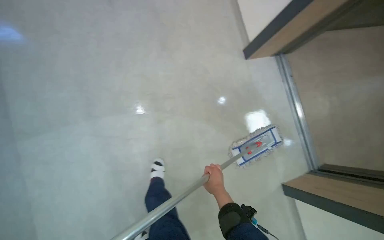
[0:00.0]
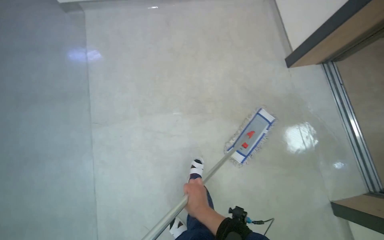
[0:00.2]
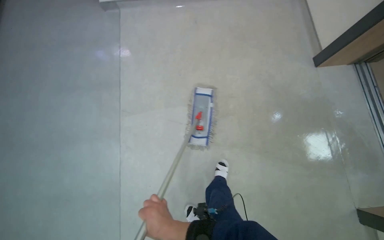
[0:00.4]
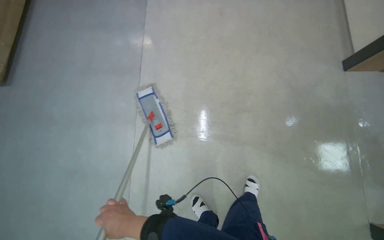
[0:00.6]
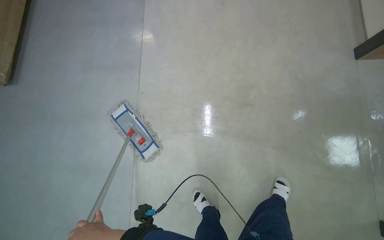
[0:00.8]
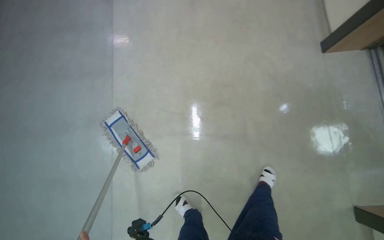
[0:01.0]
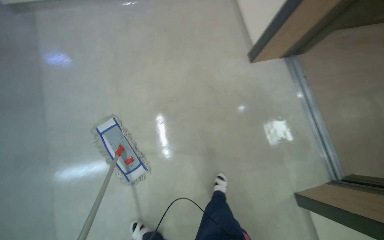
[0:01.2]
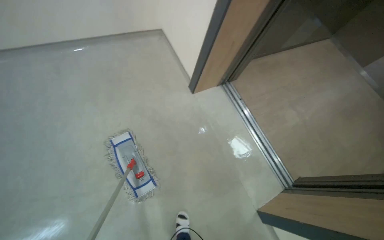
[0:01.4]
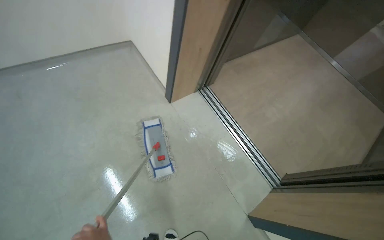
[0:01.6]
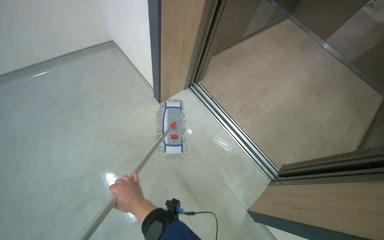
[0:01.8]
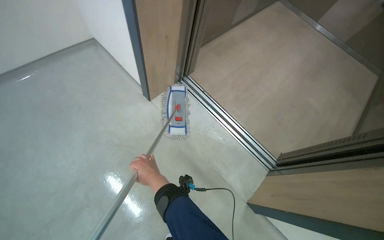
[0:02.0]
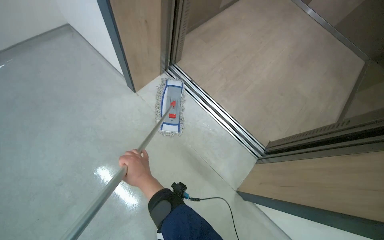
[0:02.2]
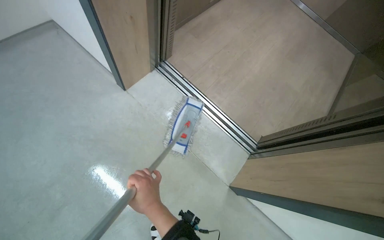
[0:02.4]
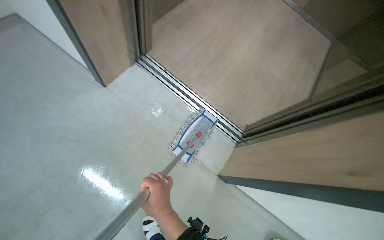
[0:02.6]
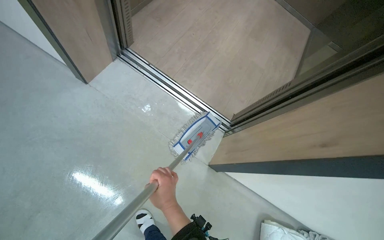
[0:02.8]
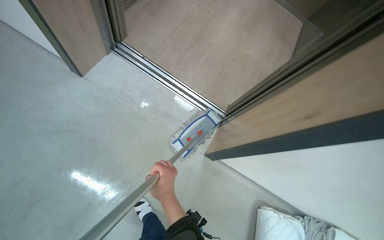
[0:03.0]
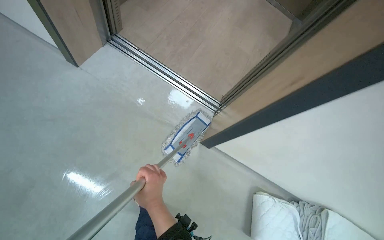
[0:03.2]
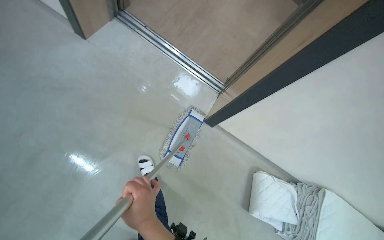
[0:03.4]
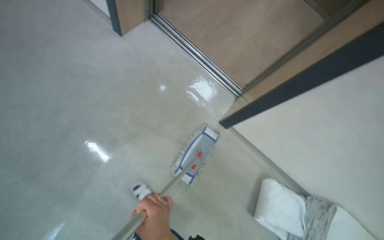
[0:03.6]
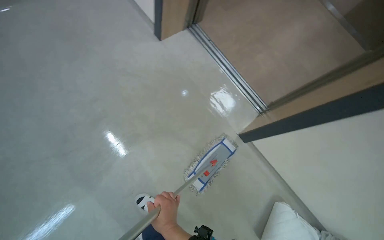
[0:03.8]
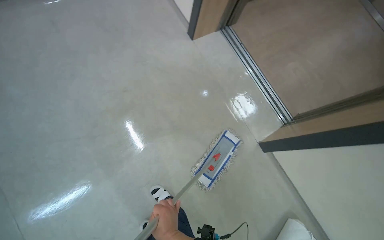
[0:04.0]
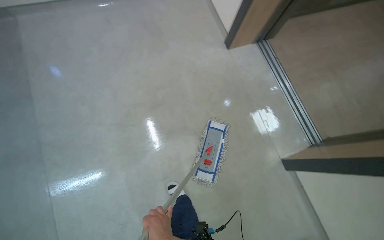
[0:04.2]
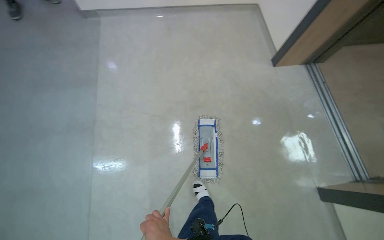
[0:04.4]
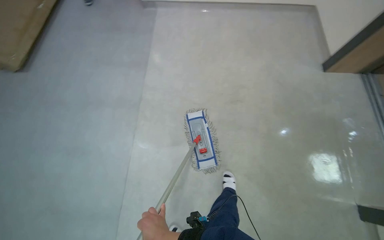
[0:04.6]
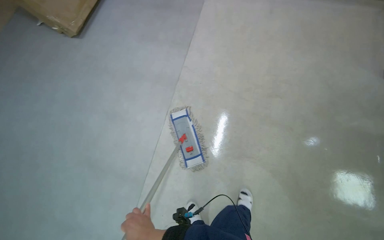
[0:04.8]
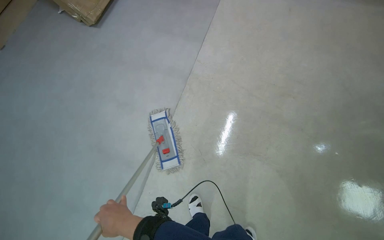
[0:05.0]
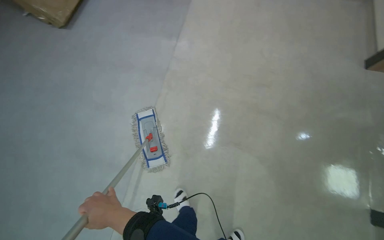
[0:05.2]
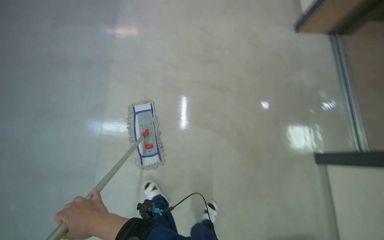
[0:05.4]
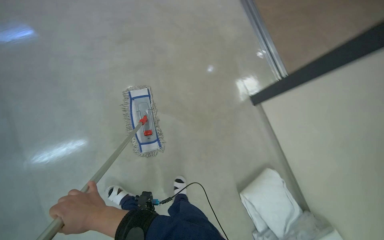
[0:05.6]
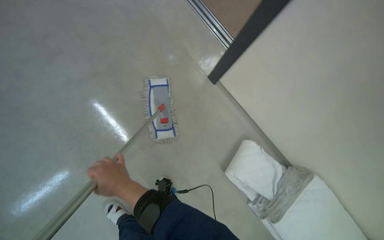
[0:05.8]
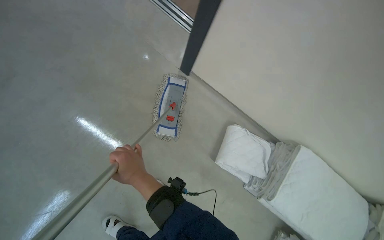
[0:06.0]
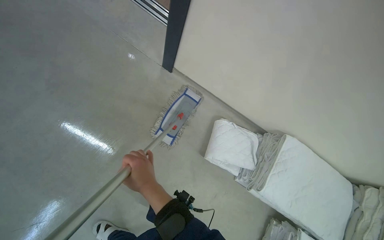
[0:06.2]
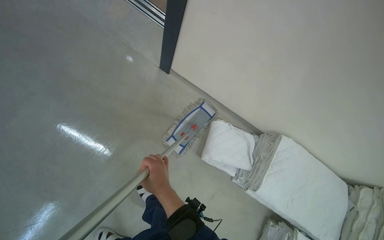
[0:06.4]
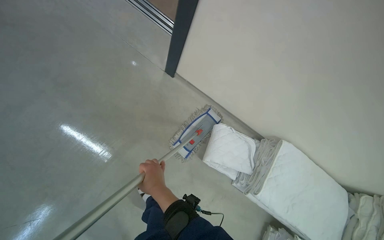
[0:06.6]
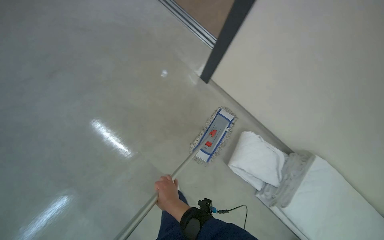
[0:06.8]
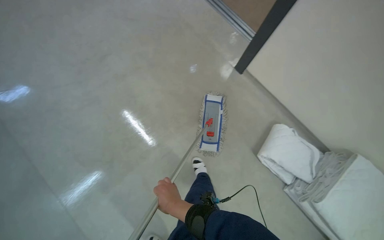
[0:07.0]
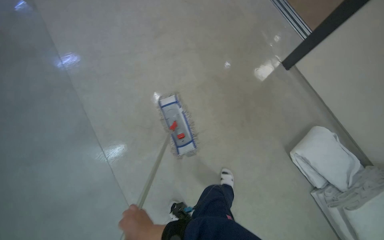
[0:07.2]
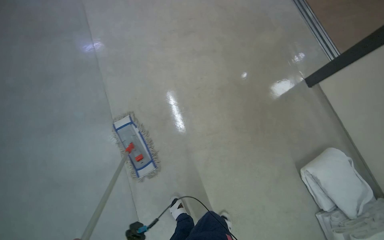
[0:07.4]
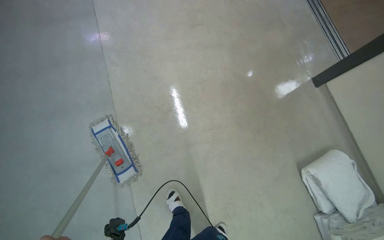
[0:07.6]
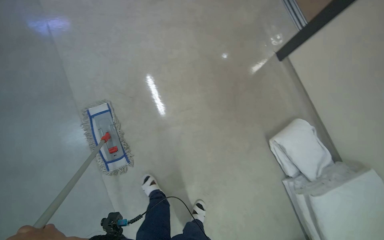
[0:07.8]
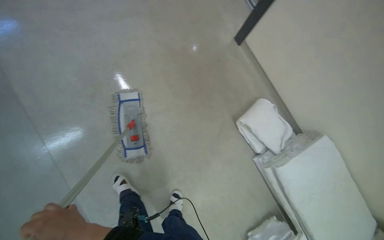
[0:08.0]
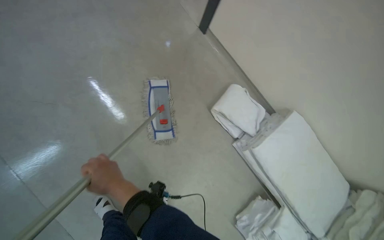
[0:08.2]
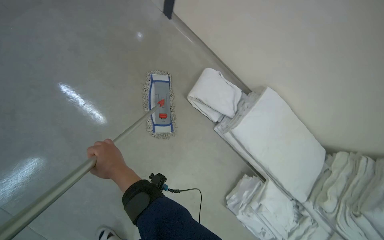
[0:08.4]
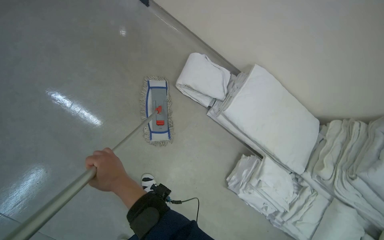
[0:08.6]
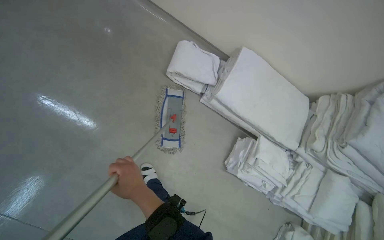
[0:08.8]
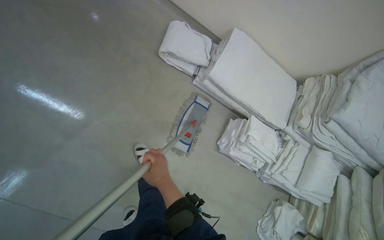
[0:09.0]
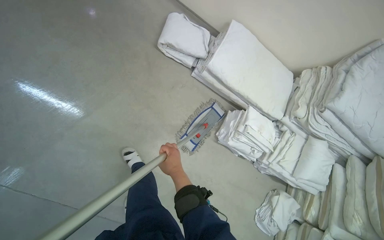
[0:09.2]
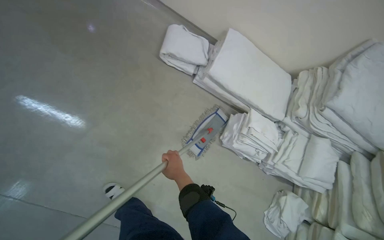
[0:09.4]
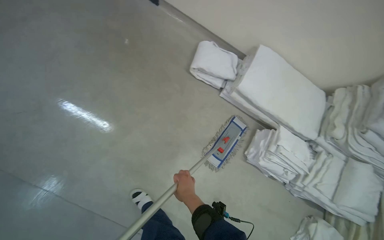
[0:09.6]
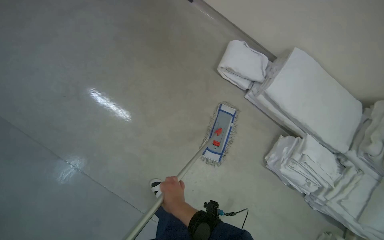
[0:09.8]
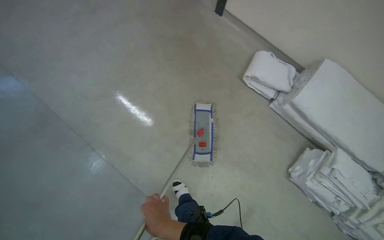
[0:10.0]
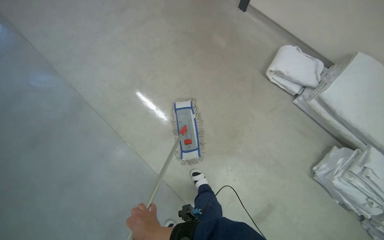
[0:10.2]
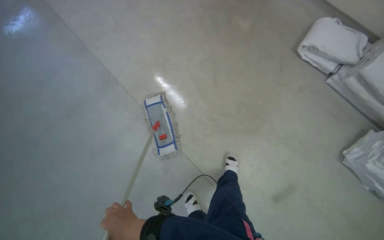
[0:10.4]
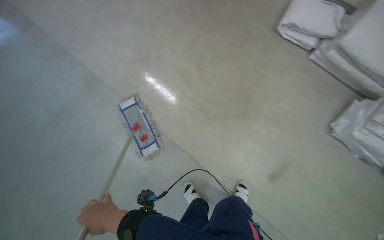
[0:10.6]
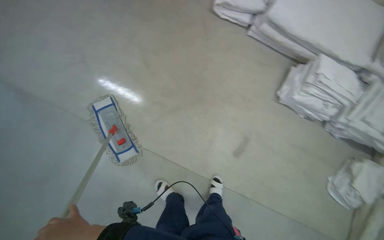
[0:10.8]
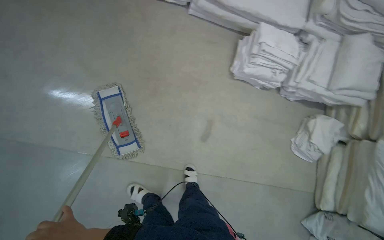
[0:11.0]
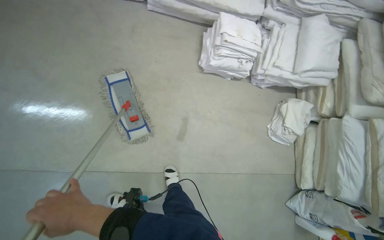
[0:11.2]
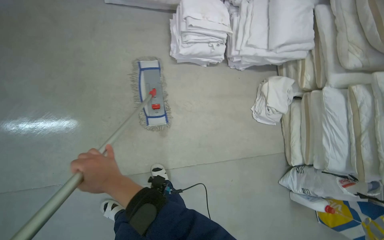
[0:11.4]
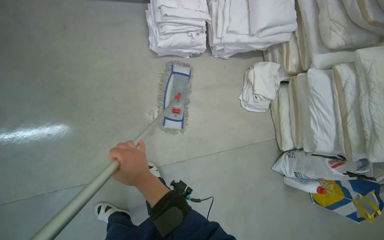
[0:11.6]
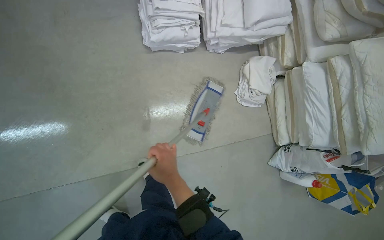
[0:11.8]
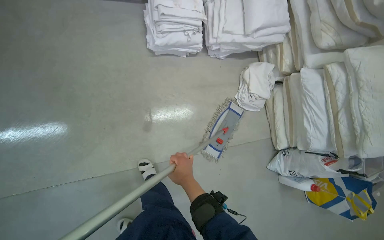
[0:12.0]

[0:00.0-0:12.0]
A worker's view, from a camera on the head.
Job: mopping floor.
The whole recording: Mopping hallway floor. The worker mops the hallway floor with a flat mop, periodically dipping and wringing it in a bucket.
0:00.0 to 0:01.6: The wearer looks some 20 degrees further upward.
0:01.6 to 0:03.0: The head rotates about 25 degrees to the right. The camera pitches downward, by about 15 degrees.
0:03.0 to 0:04.4: The head travels roughly 60 cm. The head rotates approximately 55 degrees to the left.
0:04.4 to 0:06.0: The wearer's head swings about 25 degrees to the right.
0:06.0 to 0:07.6: The wearer moves some 60 cm. The wearer's head swings about 40 degrees to the left.
0:07.6 to 0:09.0: The head travels approximately 50 cm. The wearer looks some 50 degrees further to the right. The wearer looks about 15 degrees further downward.
0:09.0 to 0:10.4: The camera is carried about 50 cm. The head rotates about 30 degrees to the left.

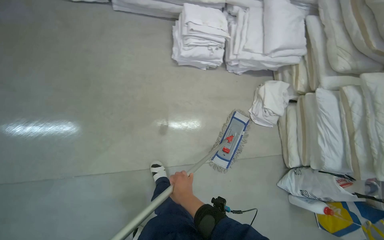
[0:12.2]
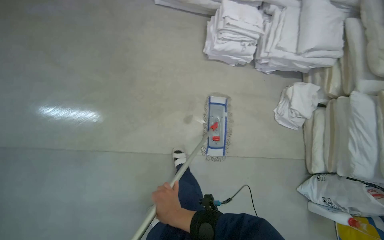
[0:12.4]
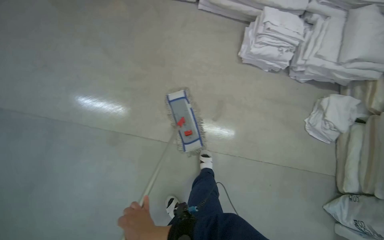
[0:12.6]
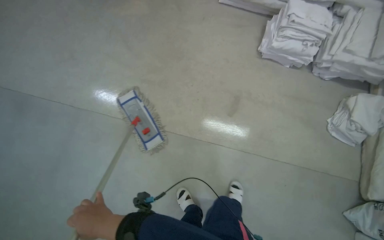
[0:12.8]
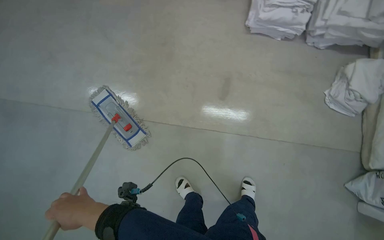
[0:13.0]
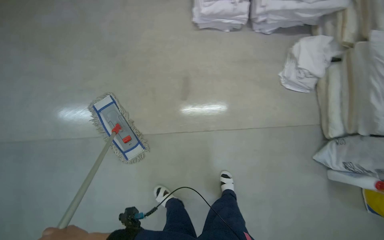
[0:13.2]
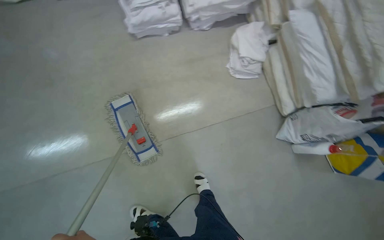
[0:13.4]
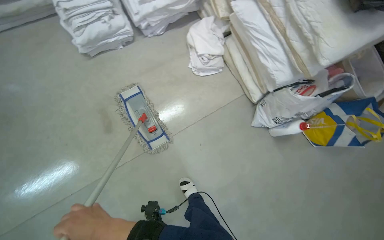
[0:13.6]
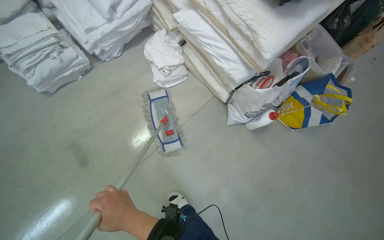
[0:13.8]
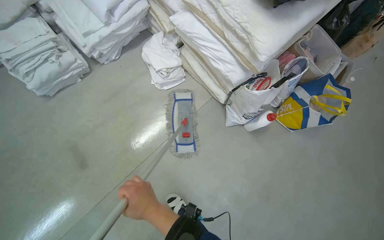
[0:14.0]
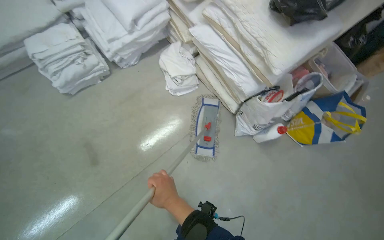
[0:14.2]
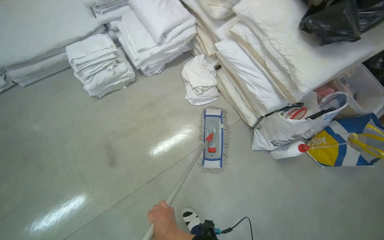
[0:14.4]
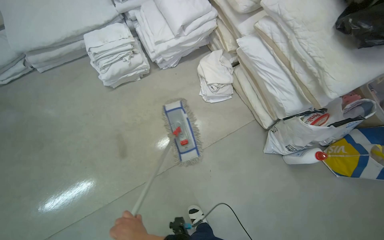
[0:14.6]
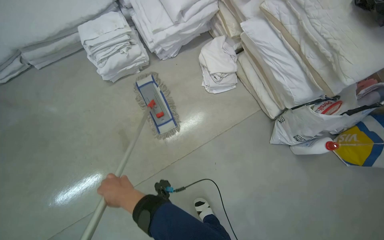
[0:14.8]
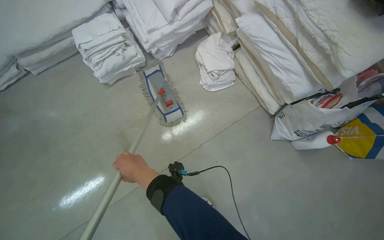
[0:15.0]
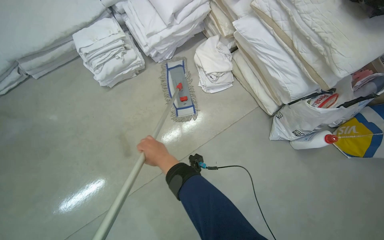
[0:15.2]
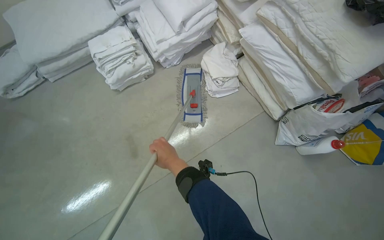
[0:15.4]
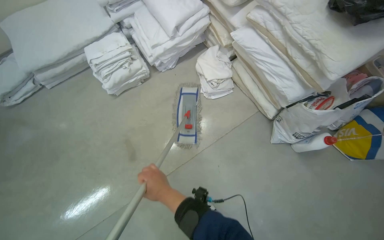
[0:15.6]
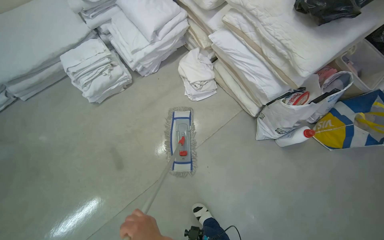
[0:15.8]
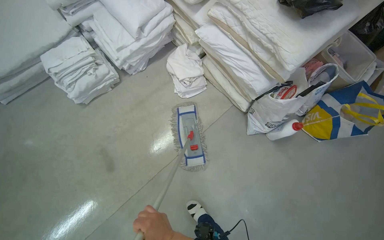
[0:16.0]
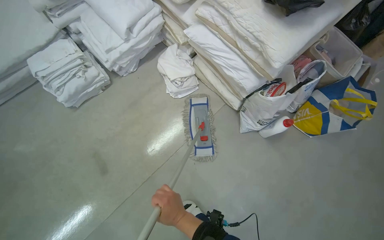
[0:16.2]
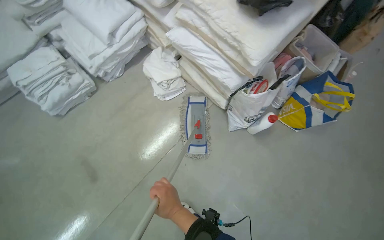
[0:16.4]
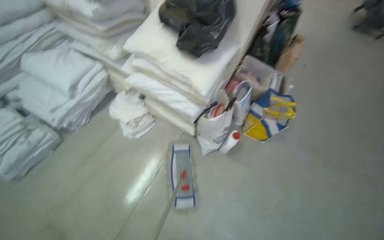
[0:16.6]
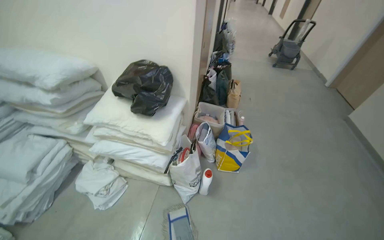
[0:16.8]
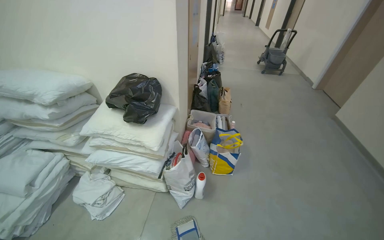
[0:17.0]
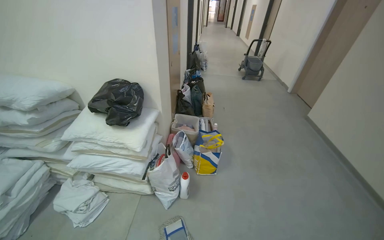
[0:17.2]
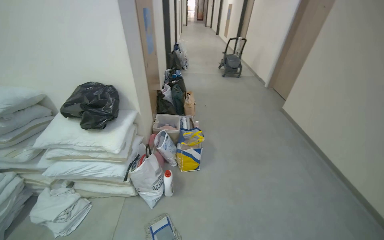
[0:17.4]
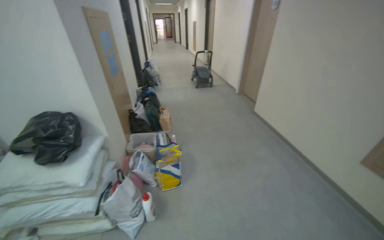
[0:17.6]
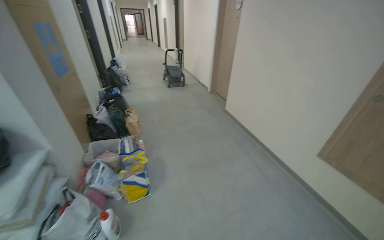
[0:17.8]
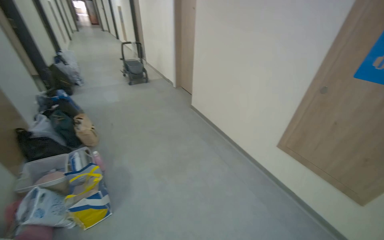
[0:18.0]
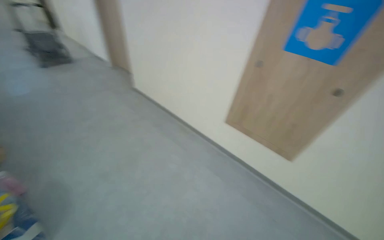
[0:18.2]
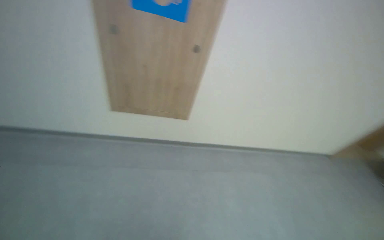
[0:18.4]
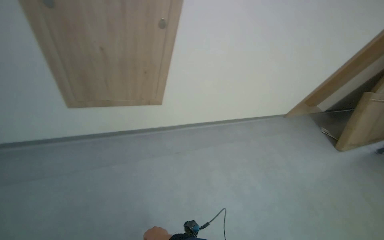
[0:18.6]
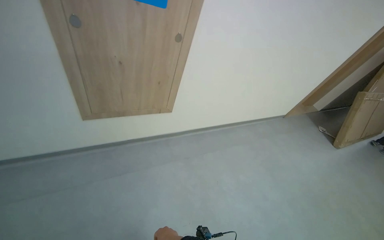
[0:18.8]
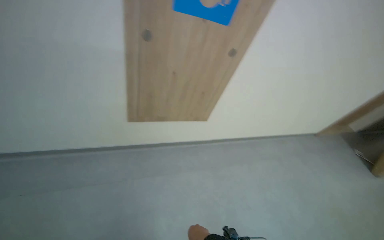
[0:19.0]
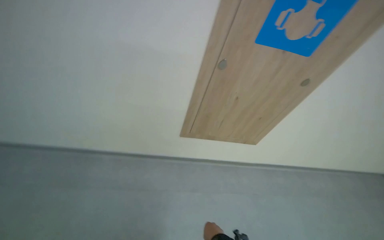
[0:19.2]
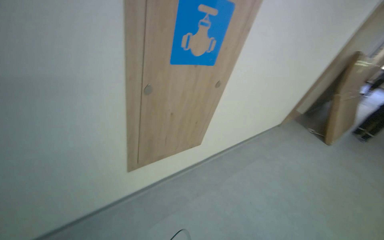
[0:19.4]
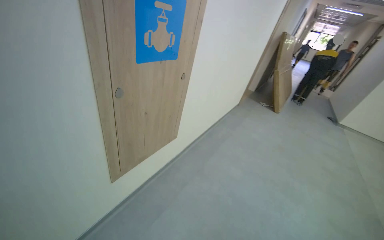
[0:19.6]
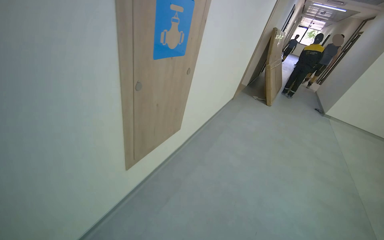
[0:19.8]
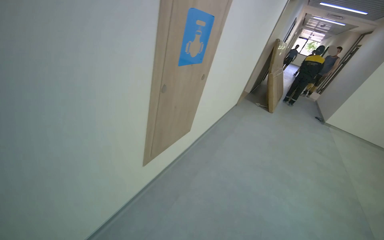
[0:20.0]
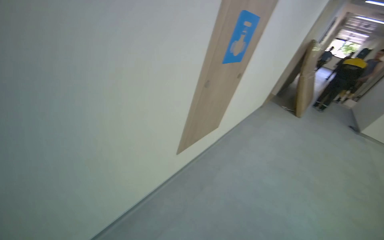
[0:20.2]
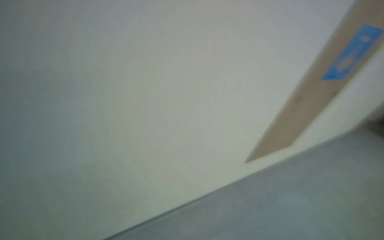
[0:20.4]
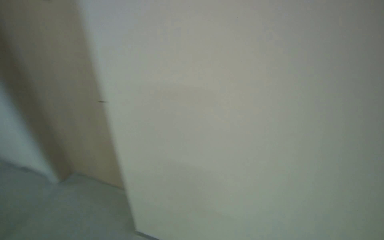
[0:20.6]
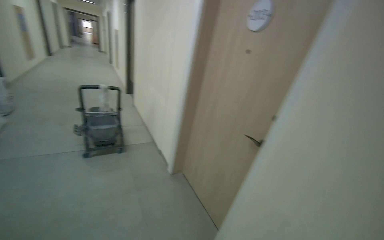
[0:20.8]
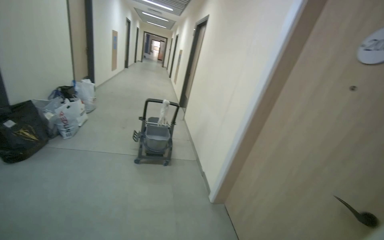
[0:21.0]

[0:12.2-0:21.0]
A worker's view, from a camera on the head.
Job: mopping floor.
The whole recording: Mopping hallway floor. The worker mops the hallway floor with a flat mop, periodically dipping and wringing it in a bucket.
0:12.2 to 0:13.6: The head travels some 50 cm. Everything in view rotates some 30 degrees counterclockwise.
0:13.6 to 0:15.2: The right hand goes roughly 25 cm farther from the camera and up the picture.
0:15.2 to 0:16.6: The wearer's head swings about 25 degrees to the right. The camera pitches upward, by roughly 15 degrees.
0:16.6 to 0:18.0: The head travels approximately 80 cm. The wearer looks approximately 60 degrees further to the right. The camera pitches upward, by roughly 25 degrees.
0:18.0 to 0:19.6: The head travels approximately 90 cm. The wearer looks some 110 degrees further to the right. The view tilts roughly 20 degrees downward.
0:19.6 to 0:21.0: The camera is carried some 90 cm. The head rotates approximately 120 degrees to the left. The view tips upward by roughly 30 degrees.
